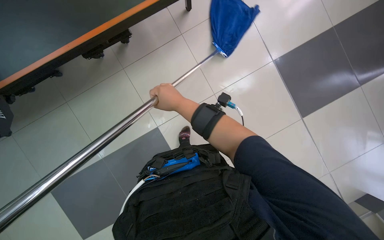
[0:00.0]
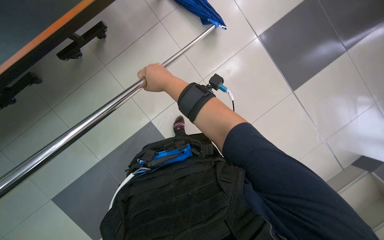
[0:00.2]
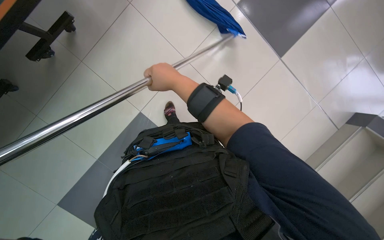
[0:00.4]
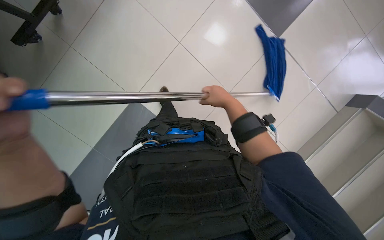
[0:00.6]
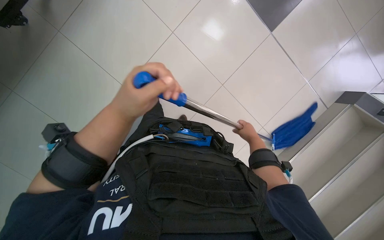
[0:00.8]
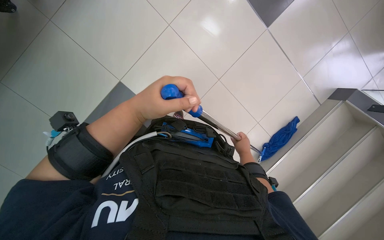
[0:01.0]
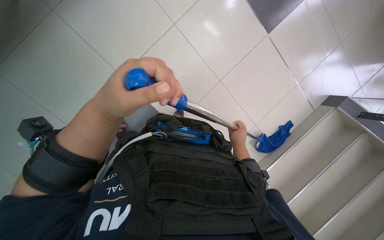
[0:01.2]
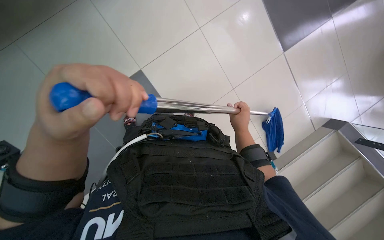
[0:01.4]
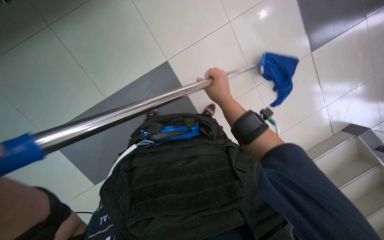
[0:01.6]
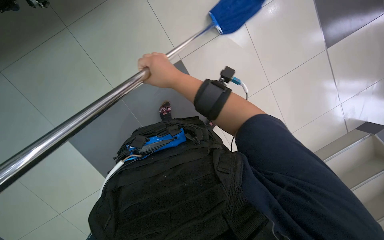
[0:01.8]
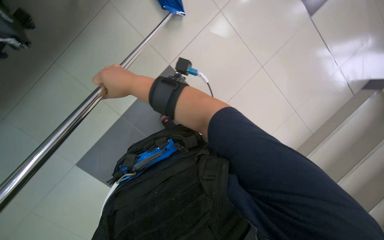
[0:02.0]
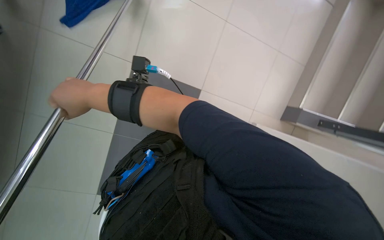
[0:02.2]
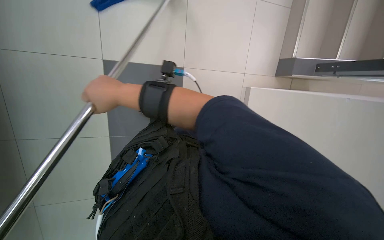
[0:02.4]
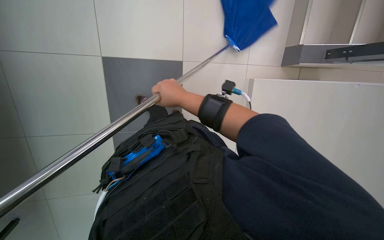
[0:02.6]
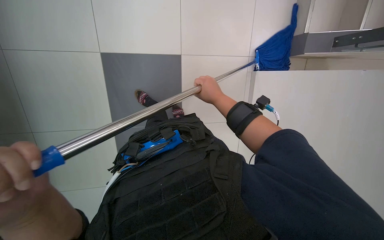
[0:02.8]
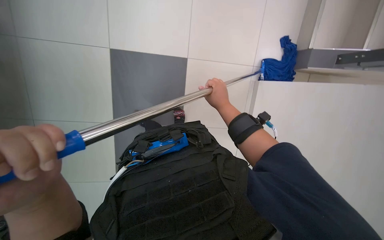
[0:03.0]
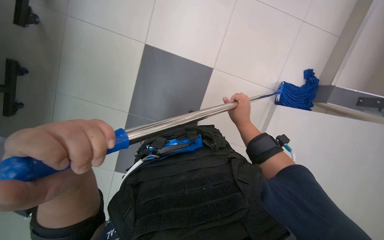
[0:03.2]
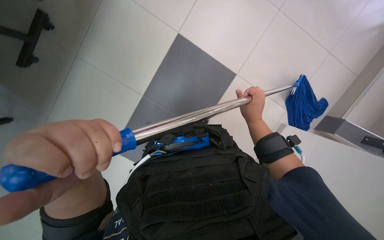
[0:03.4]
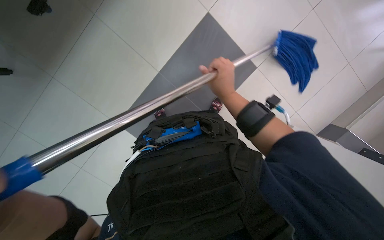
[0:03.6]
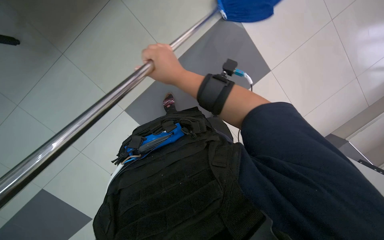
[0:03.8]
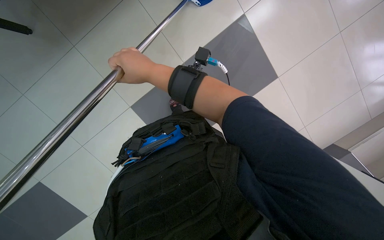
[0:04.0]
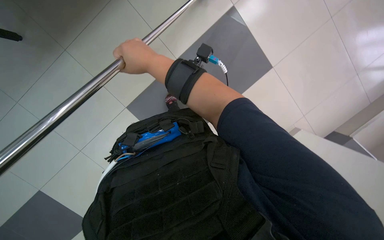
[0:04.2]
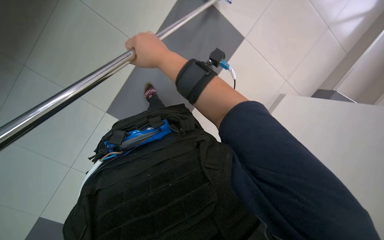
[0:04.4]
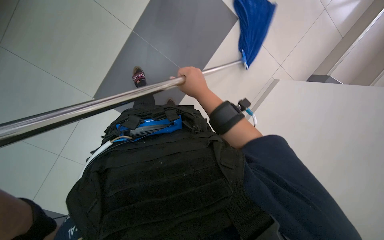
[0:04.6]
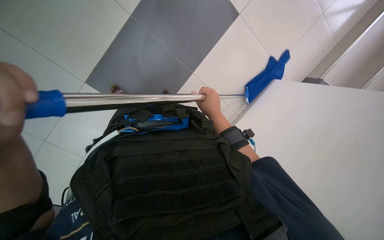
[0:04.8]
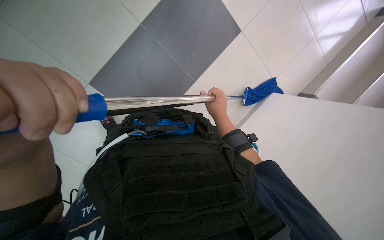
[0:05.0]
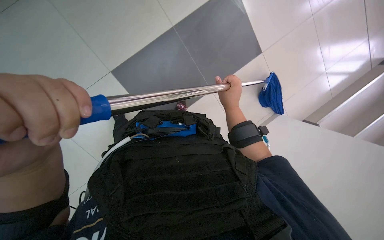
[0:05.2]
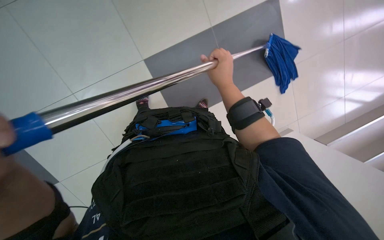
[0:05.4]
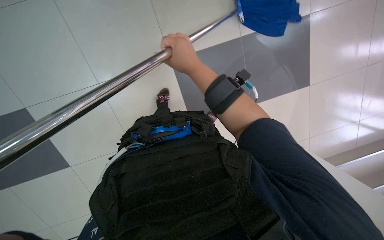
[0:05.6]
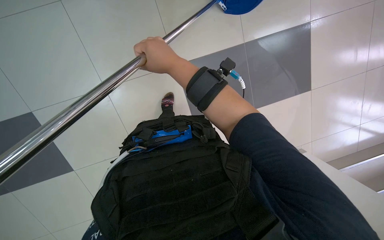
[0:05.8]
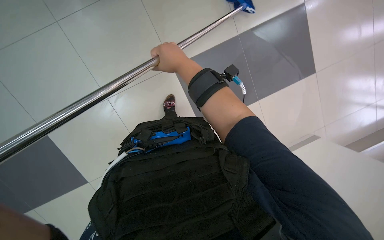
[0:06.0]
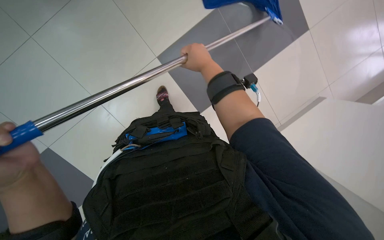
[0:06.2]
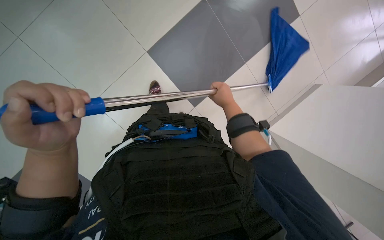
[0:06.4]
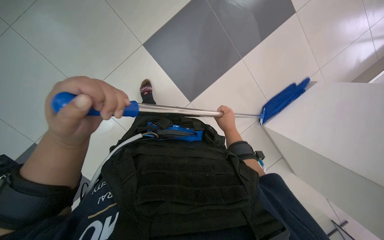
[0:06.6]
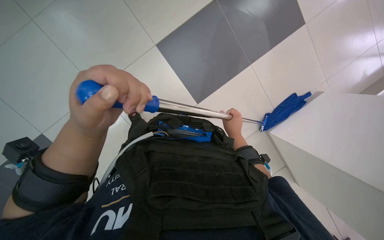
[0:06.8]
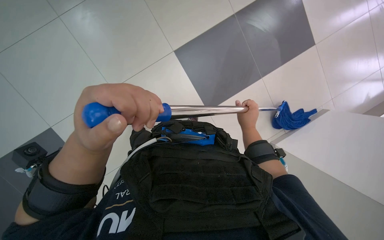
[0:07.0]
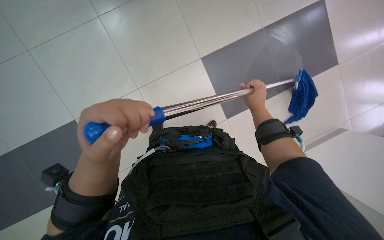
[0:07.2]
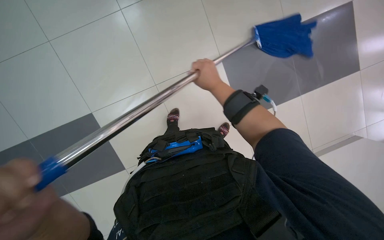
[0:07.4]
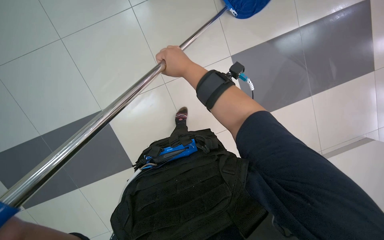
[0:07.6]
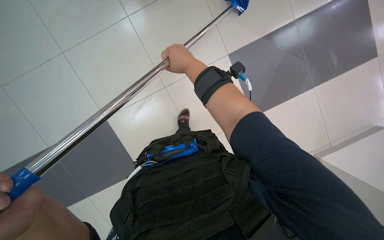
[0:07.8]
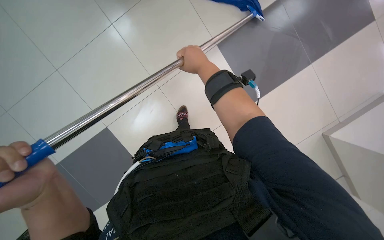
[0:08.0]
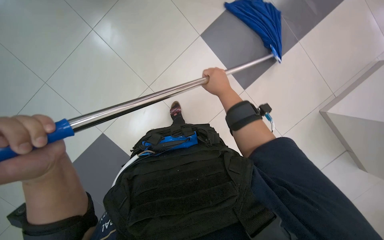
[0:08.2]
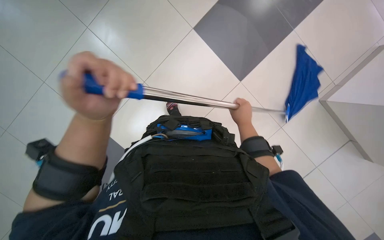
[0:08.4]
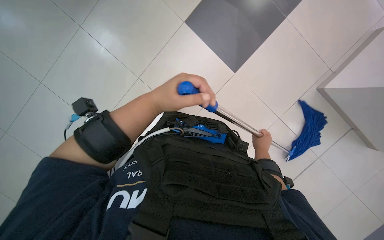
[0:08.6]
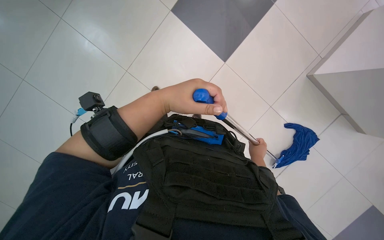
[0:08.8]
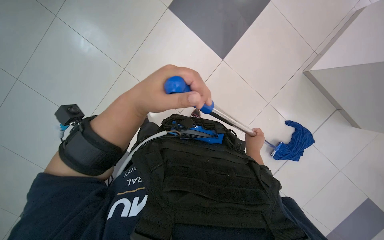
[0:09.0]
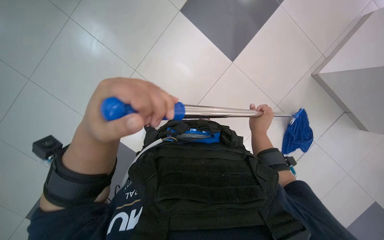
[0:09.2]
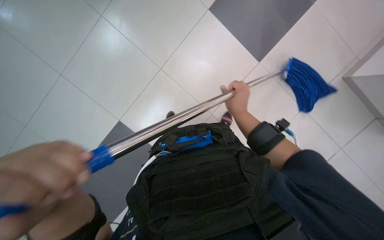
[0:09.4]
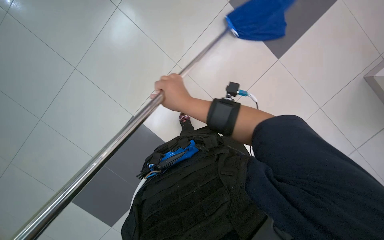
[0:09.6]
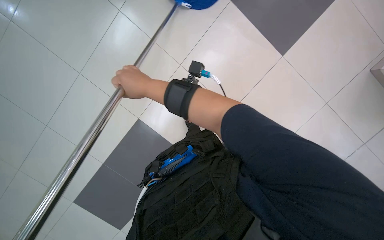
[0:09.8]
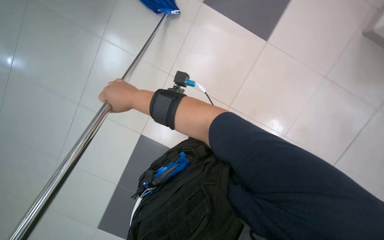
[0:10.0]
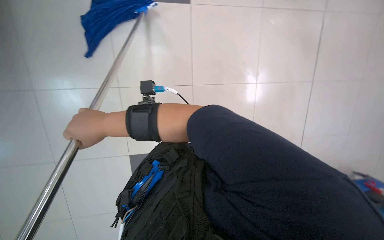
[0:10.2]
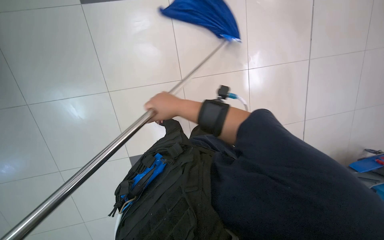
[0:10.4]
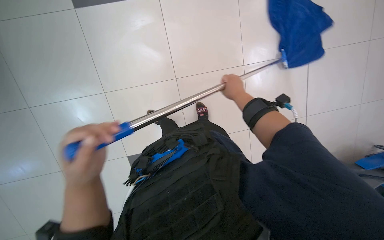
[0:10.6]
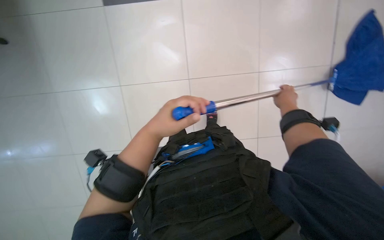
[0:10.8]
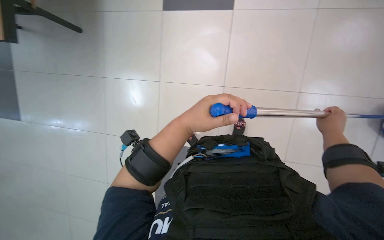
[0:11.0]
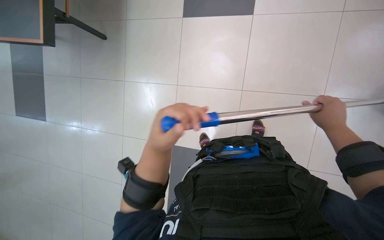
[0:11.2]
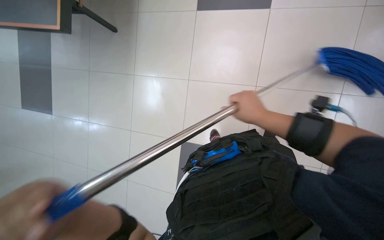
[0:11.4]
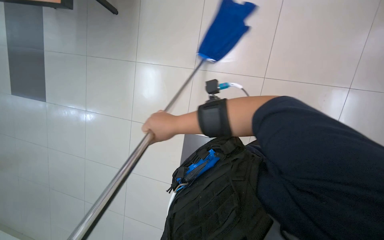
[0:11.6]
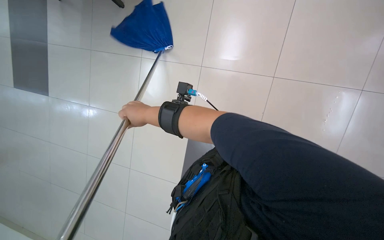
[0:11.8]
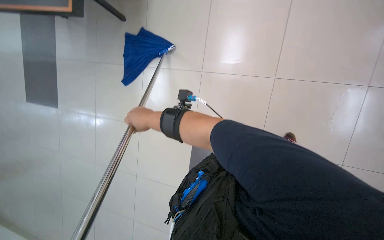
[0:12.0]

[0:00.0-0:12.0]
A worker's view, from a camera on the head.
Job: mopping floor.
The whole recording: Mopping the floor. The worker wrings the mop head, attaches it to the handle, and mops the floor.
0.0 to 1.6 s: The right hand goes roughly 15 cm to the right.
1.6 to 3.0 s: The view pans to the right by some 15 degrees. The view tips downward by approximately 15 degrees.
3.0 to 4.4 s: The right hand heads to the left, nearer to the camera and up the picture, covering about 30 cm.
4.4 to 6.0 s: The right hand travels to the right and back again, approximately 15 cm each way.
7.6 to 9.0 s: The scene rotates clockwise by approximately 35 degrees. The right hand goes approximately 30 cm down the picture, farther from the camera and to the right.
9.0 to 10.4 s: The view swings some 20 degrees to the left. The right hand heads to the left and nearer to the camera, covering some 40 cm.
10.4 to 12.0 s: The wearer looks about 35 degrees further to the left.

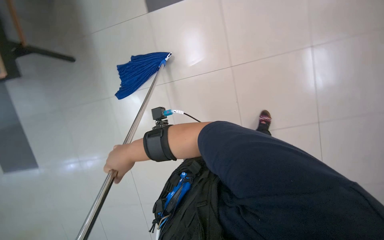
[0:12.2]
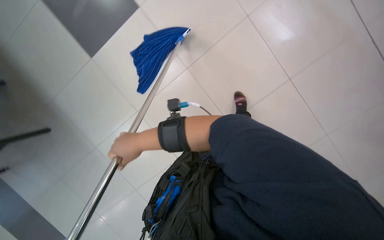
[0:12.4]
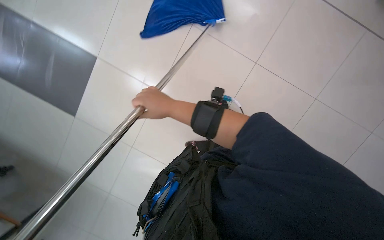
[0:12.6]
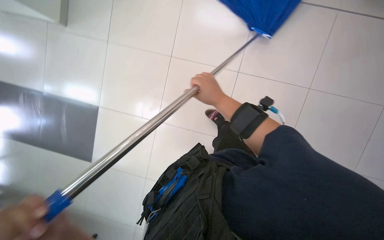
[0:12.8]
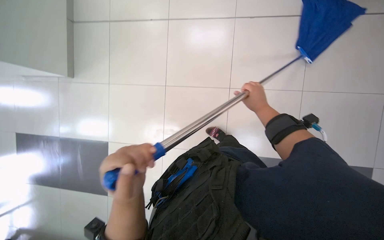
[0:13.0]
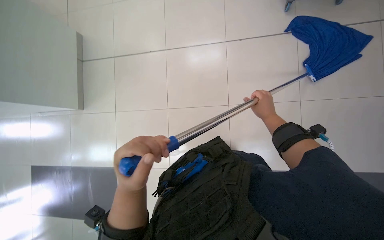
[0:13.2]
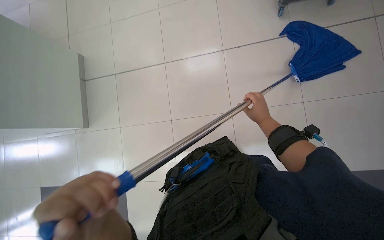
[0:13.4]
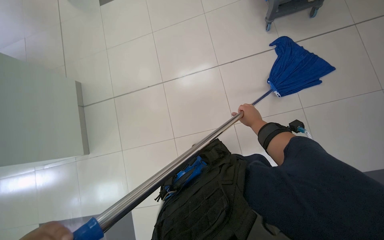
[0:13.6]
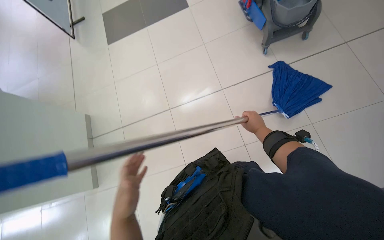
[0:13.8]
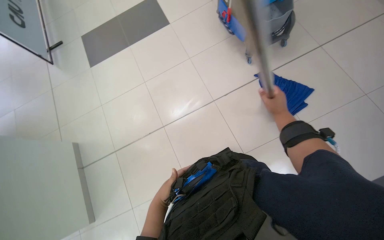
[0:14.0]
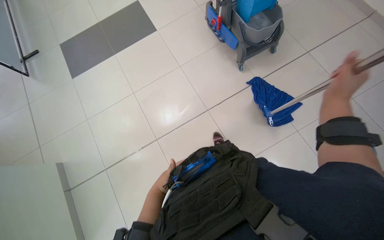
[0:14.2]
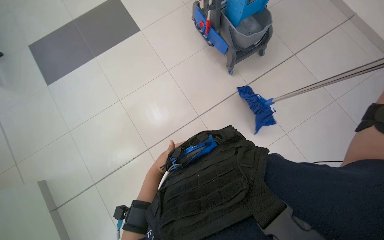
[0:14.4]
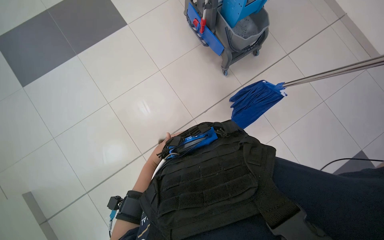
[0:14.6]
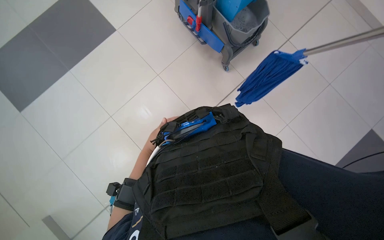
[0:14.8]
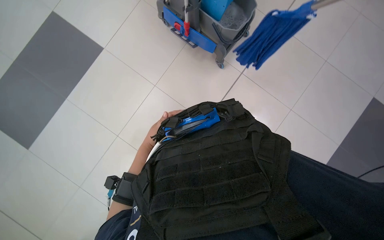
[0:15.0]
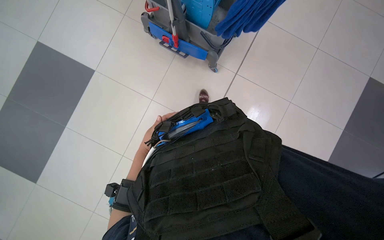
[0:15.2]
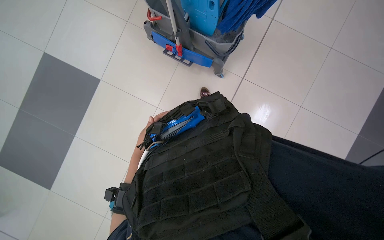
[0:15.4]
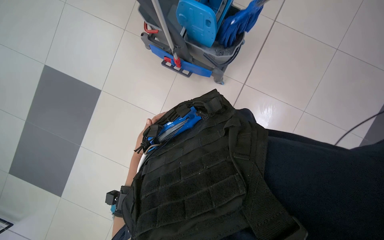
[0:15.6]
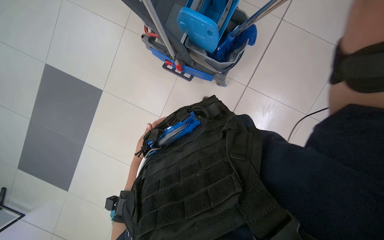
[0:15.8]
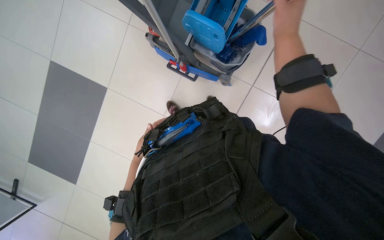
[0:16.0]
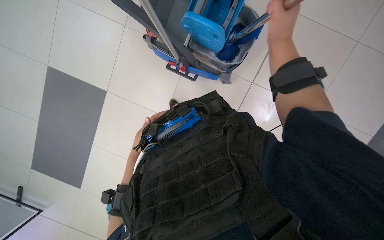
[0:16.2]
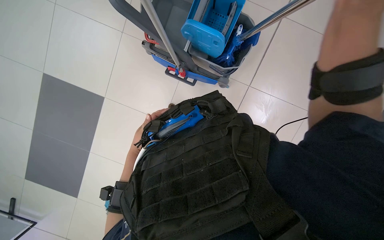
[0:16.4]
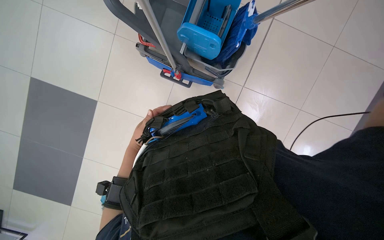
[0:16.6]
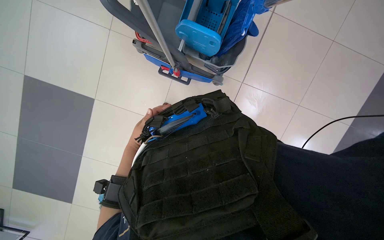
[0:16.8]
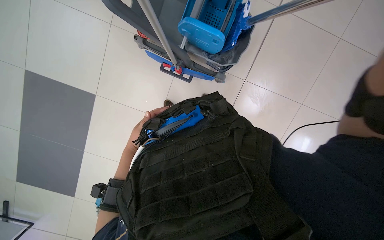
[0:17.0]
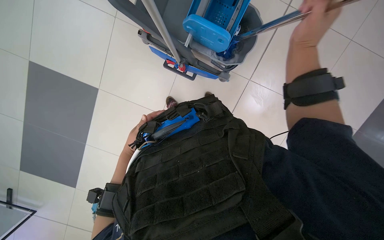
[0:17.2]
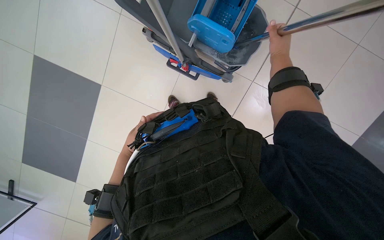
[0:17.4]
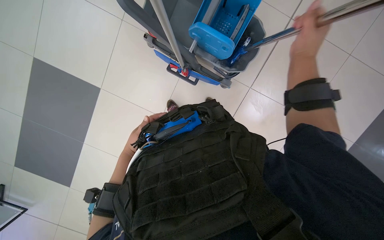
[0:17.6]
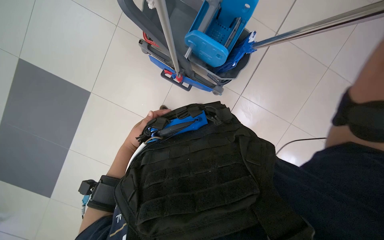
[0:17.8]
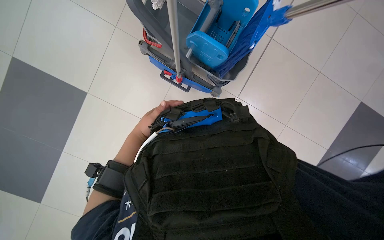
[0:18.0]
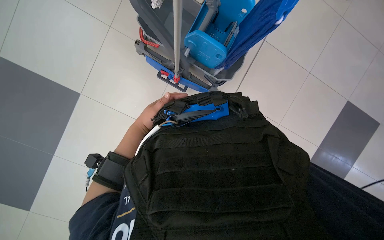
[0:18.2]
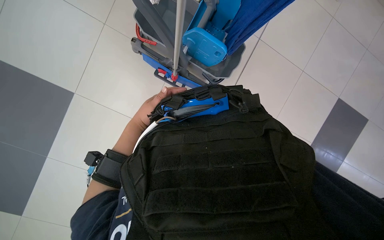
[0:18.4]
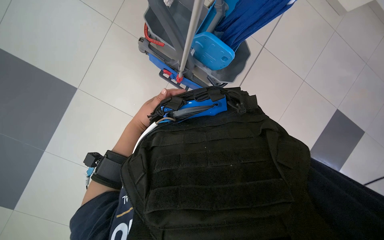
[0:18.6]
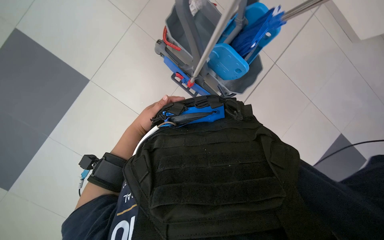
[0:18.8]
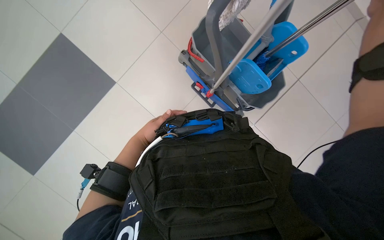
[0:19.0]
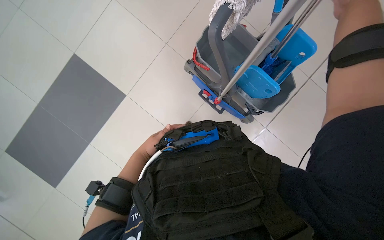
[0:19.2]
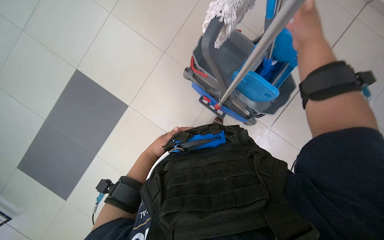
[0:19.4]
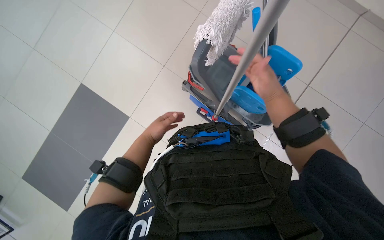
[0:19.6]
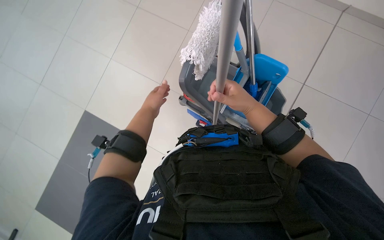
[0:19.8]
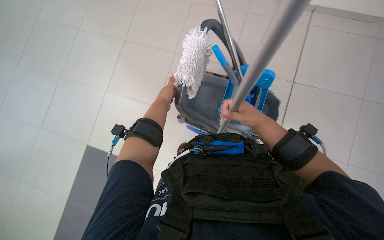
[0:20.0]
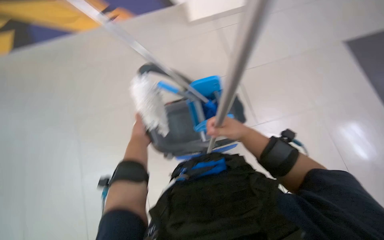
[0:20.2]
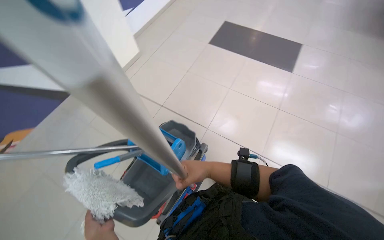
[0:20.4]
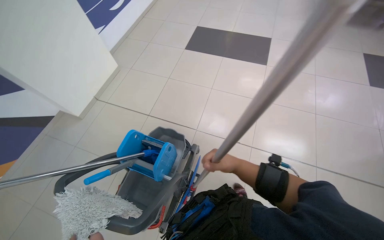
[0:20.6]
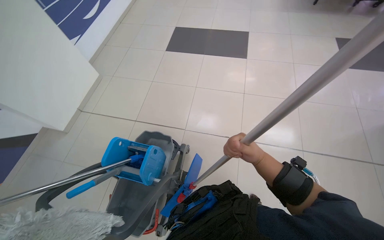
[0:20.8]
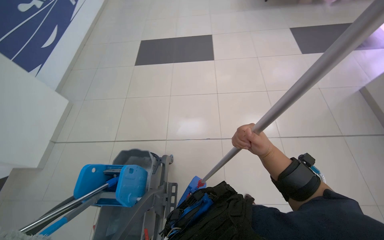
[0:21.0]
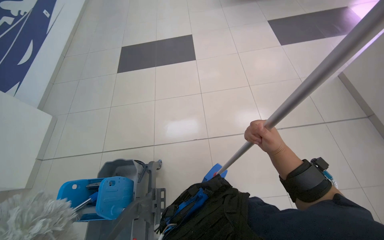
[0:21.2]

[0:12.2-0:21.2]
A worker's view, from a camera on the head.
Job: mopping floor.
The whole recording: Mopping the floor. The worker wrings the mop head, attaches it to the handle, and mops the floor.
12.2 to 13.8 s: The right hand heads to the right and up the picture, covering roughly 35 cm.
13.8 to 15.2 s: The head travels roughly 60 cm. The head turns to the right by about 45 degrees.
15.2 to 16.6 s: The camera is carried some 40 cm.
18.2 to 19.8 s: The camera pitches upward, by about 20 degrees. The left hand travels up the picture by approximately 15 cm.
19.8 to 21.2 s: The head travels about 40 cm. The head rotates about 55 degrees to the right. The wearer looks some 15 degrees further upward.
